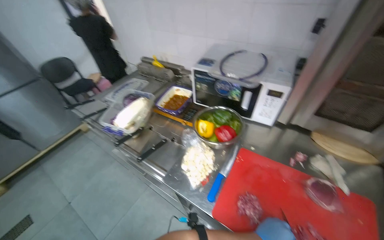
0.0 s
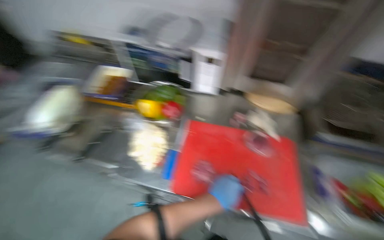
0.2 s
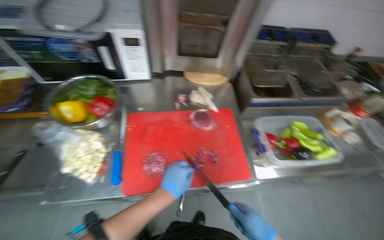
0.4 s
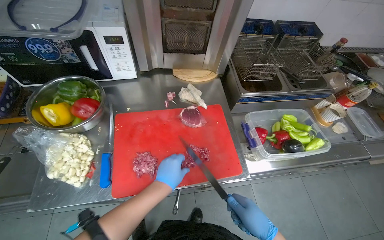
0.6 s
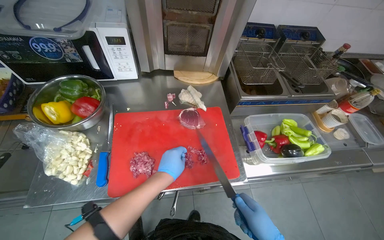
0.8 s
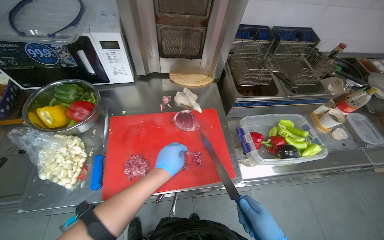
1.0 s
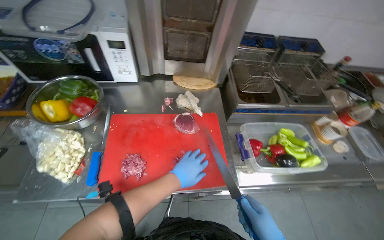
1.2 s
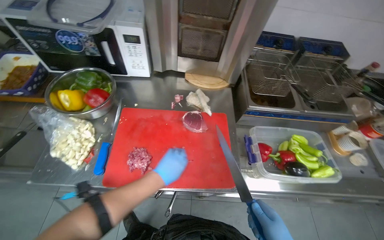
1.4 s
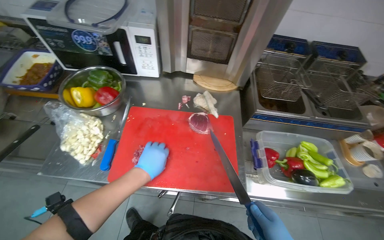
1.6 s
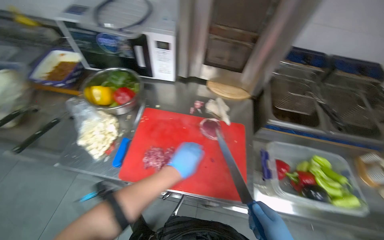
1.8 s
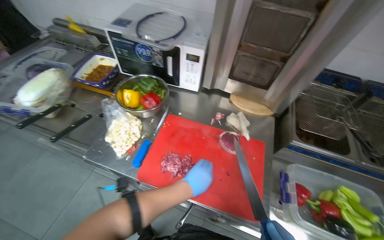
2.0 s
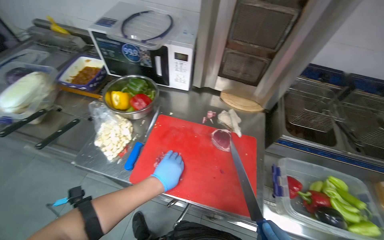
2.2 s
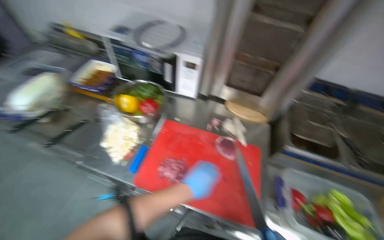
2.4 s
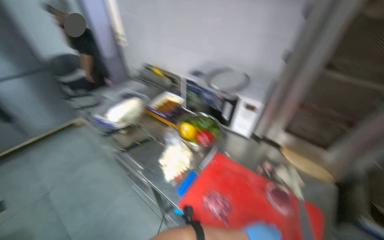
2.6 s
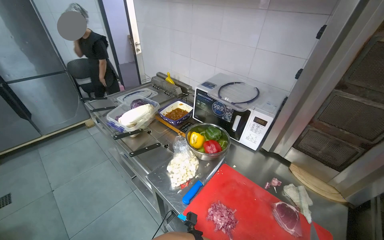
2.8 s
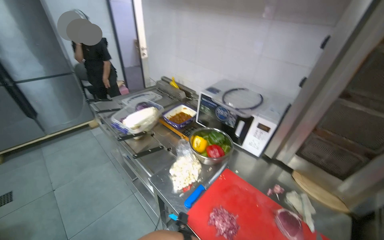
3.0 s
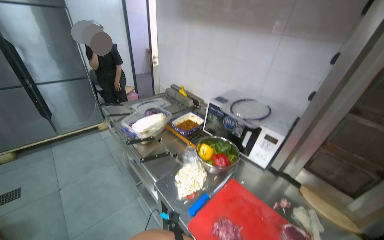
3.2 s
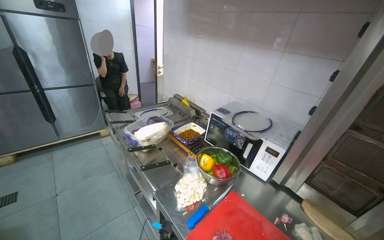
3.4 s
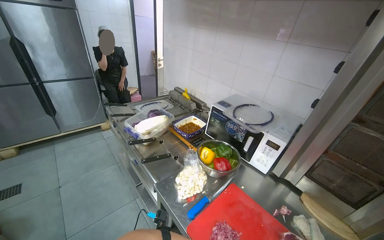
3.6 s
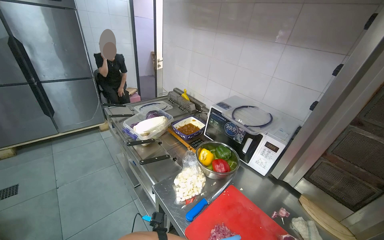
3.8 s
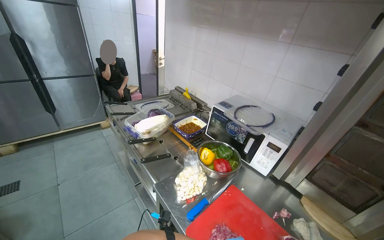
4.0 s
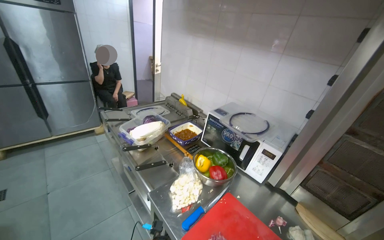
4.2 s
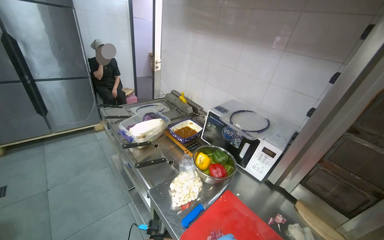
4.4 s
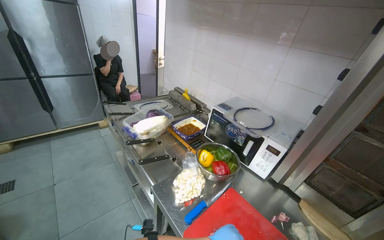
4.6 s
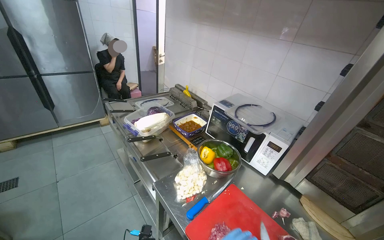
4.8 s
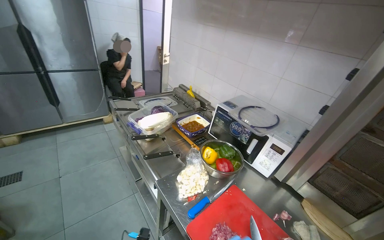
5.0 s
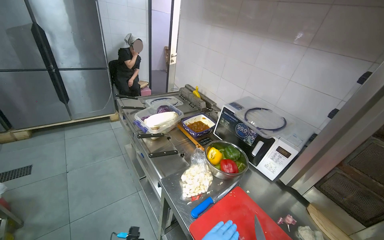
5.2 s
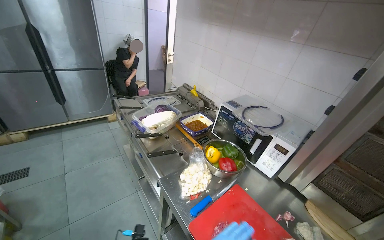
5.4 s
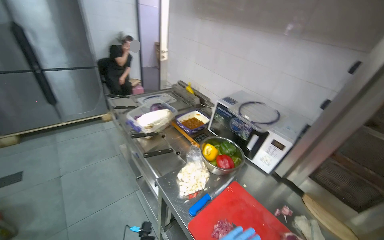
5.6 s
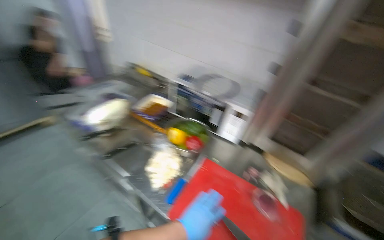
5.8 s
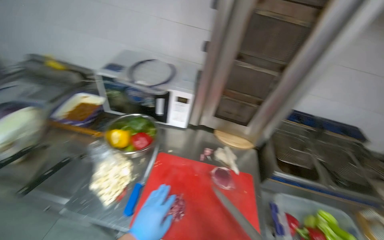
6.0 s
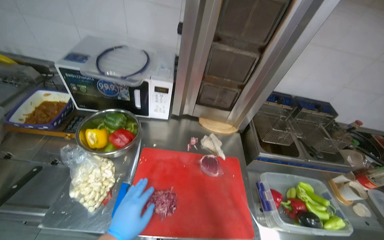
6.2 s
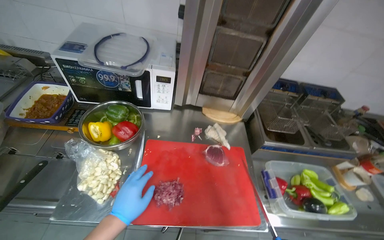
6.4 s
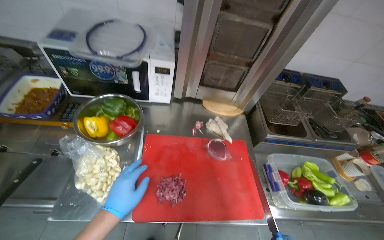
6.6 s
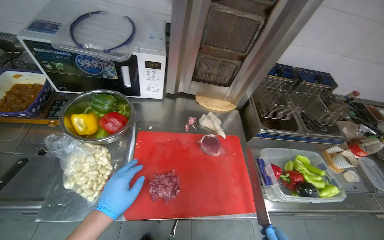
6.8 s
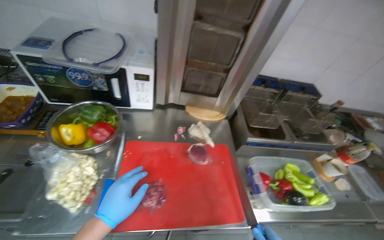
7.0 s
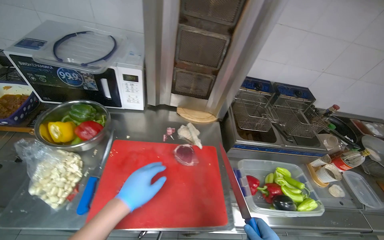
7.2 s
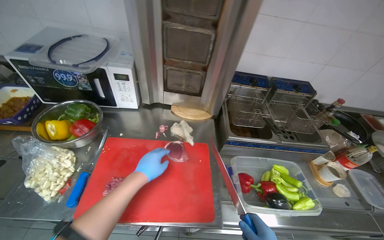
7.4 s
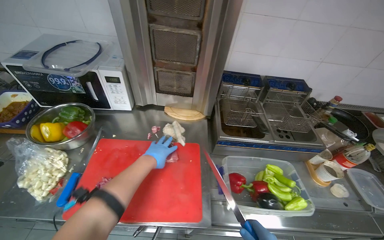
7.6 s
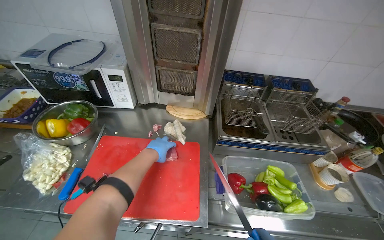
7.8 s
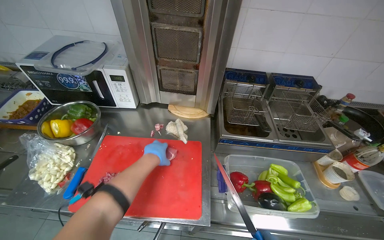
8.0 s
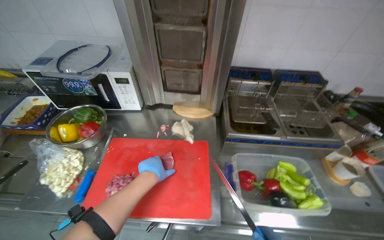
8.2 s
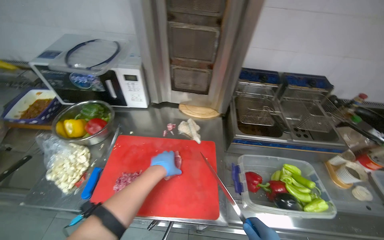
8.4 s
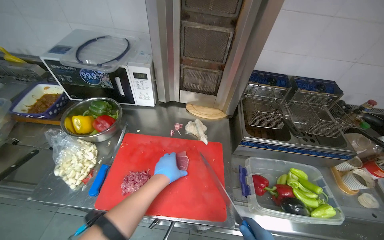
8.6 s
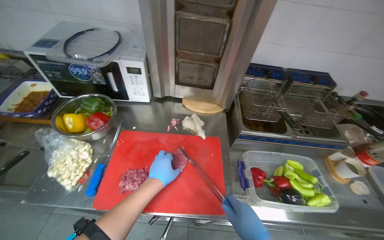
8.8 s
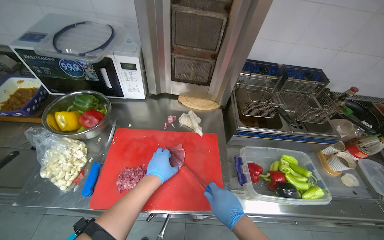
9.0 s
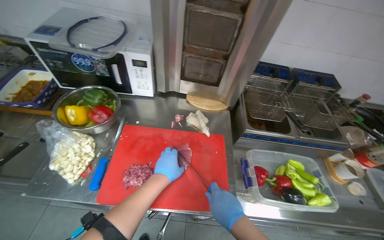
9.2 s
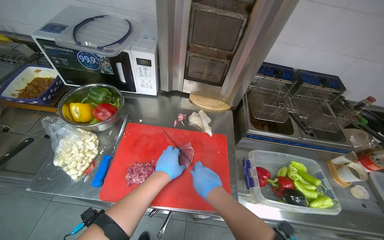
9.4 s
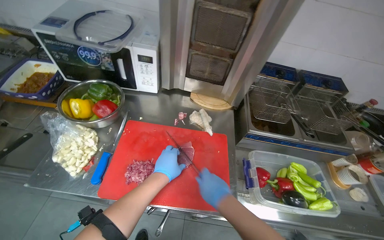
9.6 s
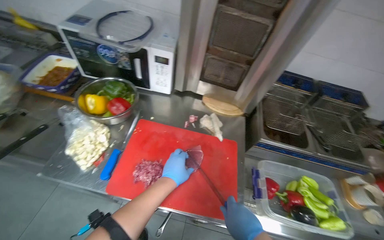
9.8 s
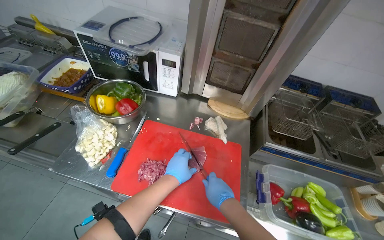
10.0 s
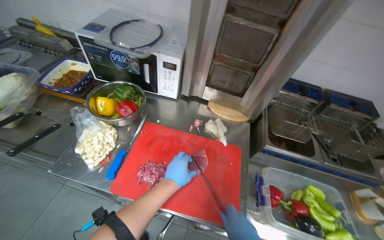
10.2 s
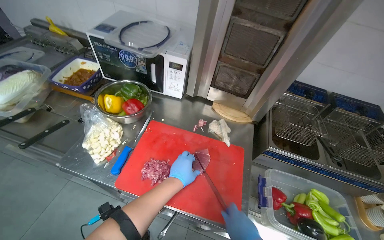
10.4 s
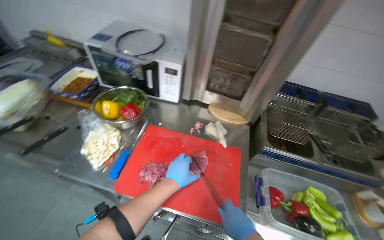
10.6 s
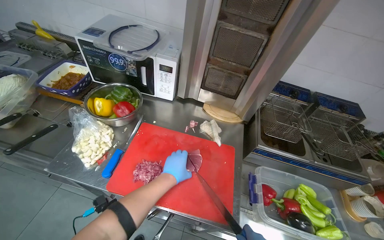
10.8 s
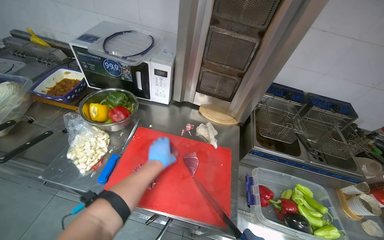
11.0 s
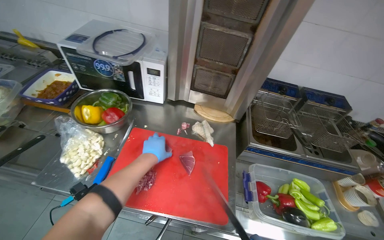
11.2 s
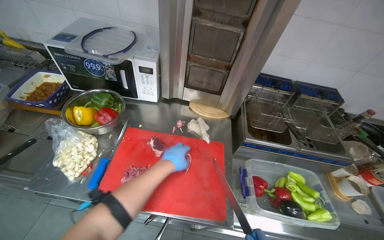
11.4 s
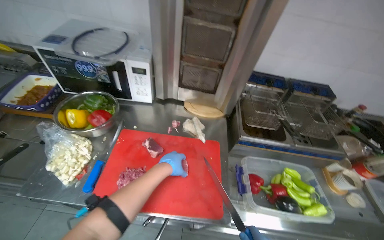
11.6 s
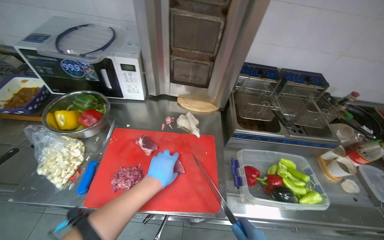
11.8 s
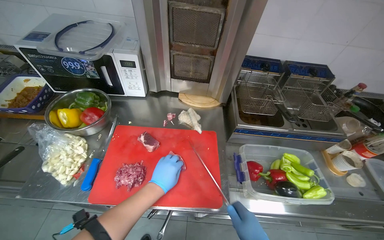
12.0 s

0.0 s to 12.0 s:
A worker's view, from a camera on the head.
Job: preparing food.
The whole recording: Slicing and dicing meat on board. The worker slices and dices meat on a red cutting board.
0.0 to 1.6 s: The wearer's head swings roughly 30 degrees to the right.
1.6 to 3.0 s: The head turns to the left by some 40 degrees. The camera pitches upward, by approximately 25 degrees.
4.4 to 6.0 s: The head turns to the right by roughly 35 degrees. The camera pitches downward, by some 15 degrees.

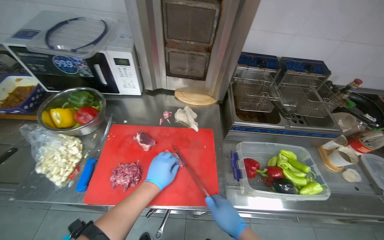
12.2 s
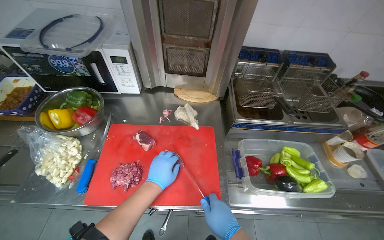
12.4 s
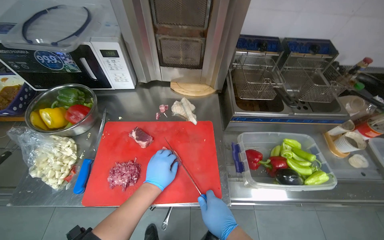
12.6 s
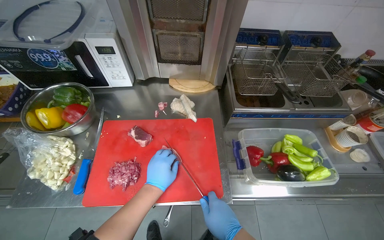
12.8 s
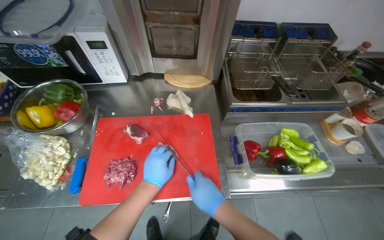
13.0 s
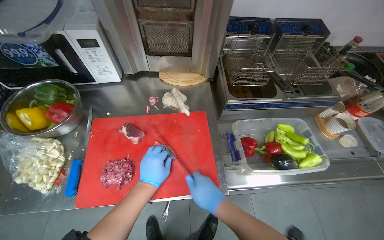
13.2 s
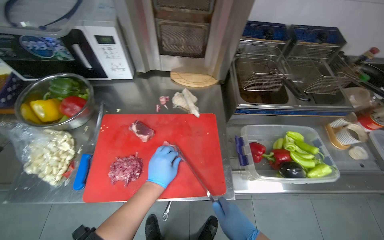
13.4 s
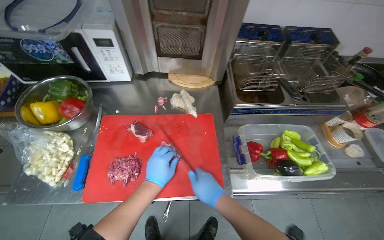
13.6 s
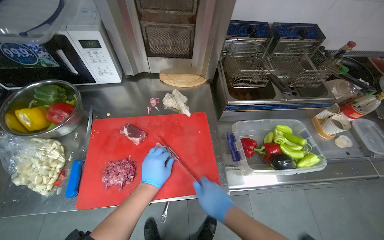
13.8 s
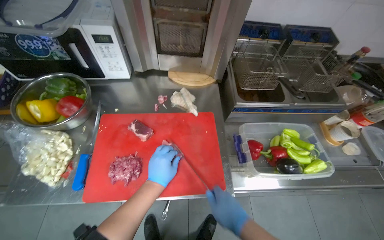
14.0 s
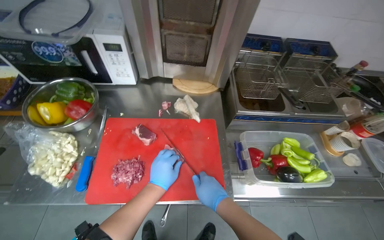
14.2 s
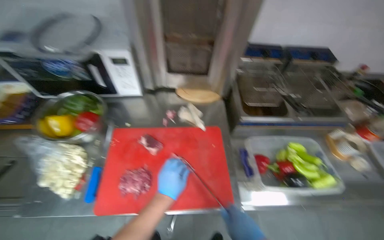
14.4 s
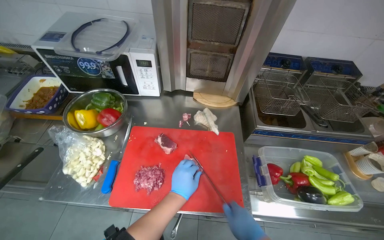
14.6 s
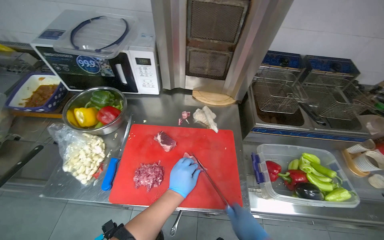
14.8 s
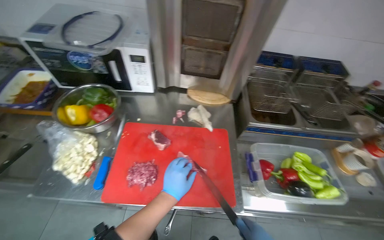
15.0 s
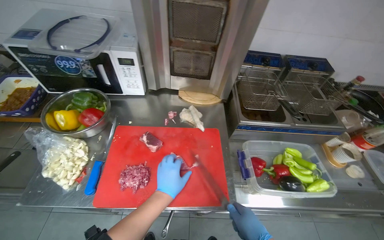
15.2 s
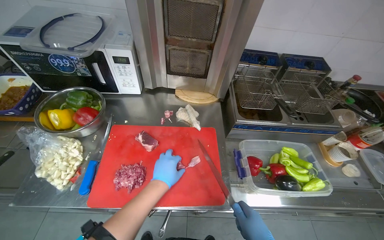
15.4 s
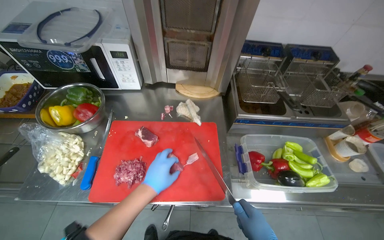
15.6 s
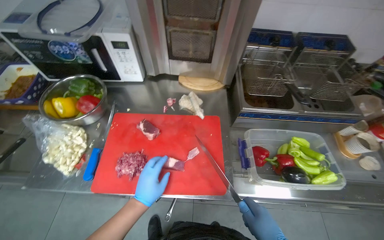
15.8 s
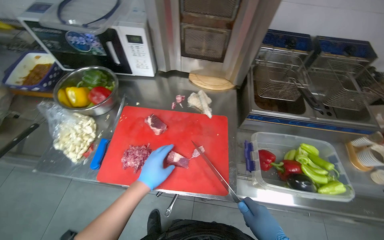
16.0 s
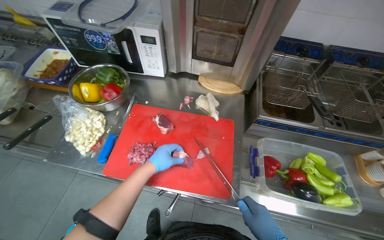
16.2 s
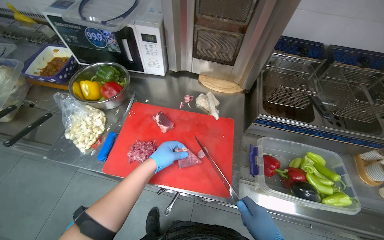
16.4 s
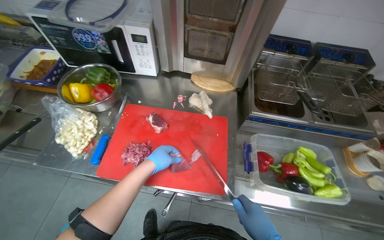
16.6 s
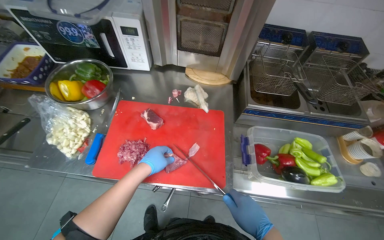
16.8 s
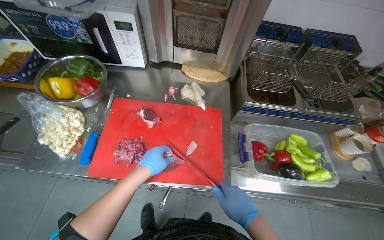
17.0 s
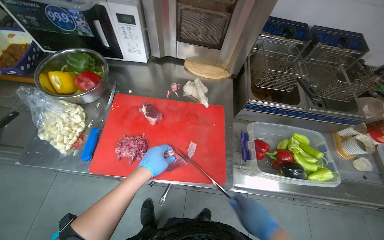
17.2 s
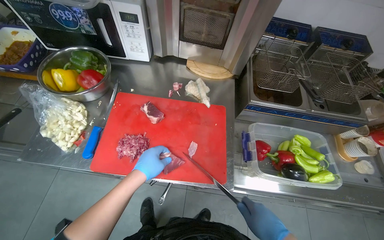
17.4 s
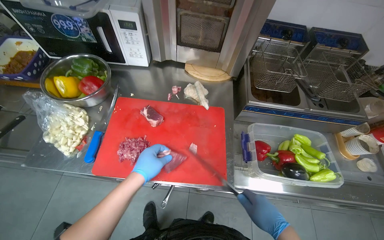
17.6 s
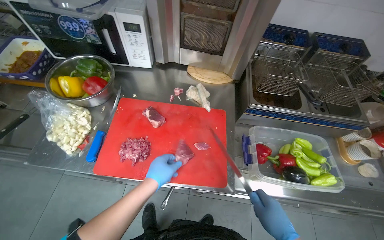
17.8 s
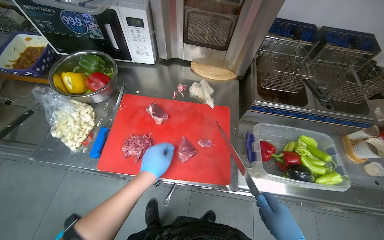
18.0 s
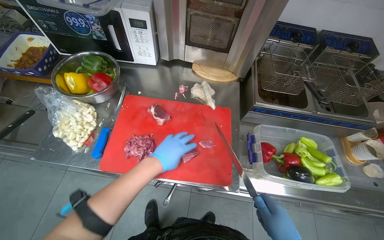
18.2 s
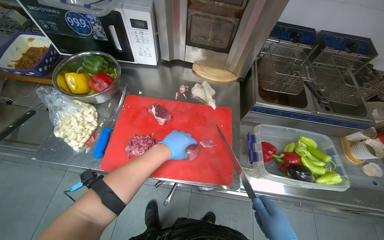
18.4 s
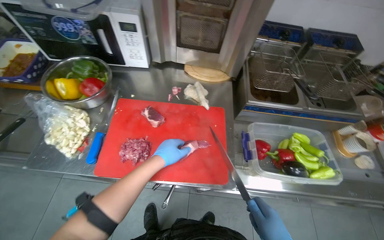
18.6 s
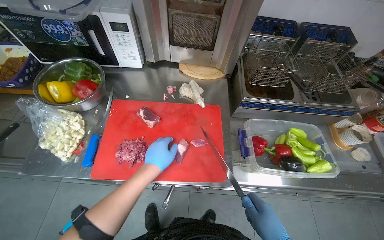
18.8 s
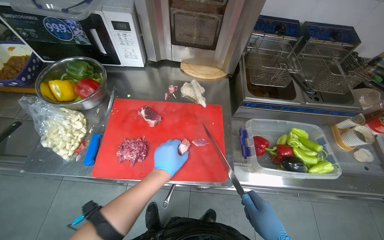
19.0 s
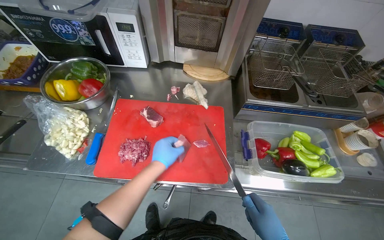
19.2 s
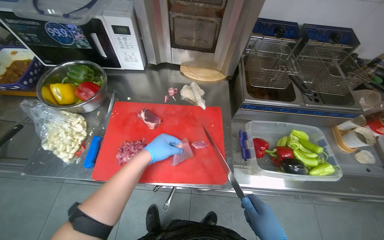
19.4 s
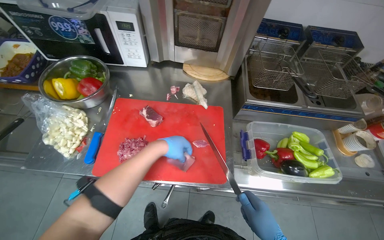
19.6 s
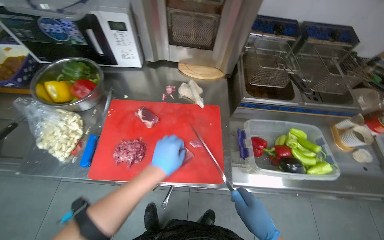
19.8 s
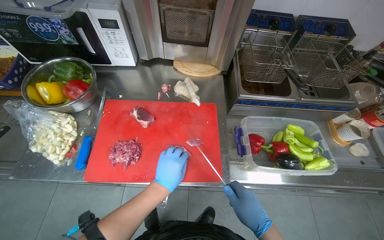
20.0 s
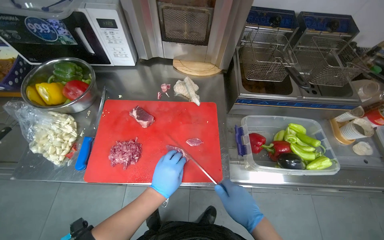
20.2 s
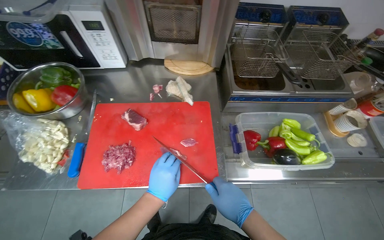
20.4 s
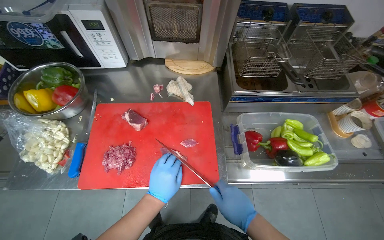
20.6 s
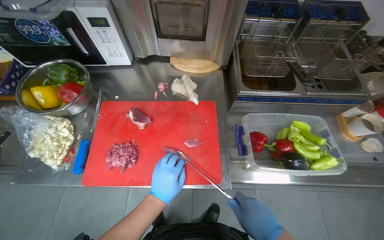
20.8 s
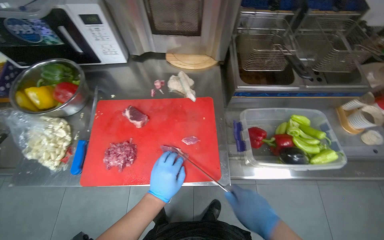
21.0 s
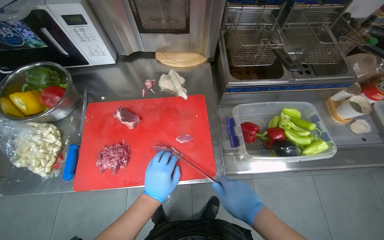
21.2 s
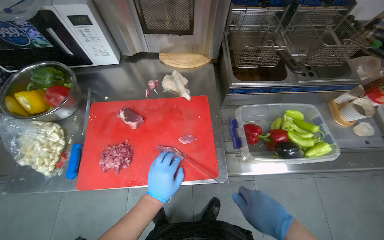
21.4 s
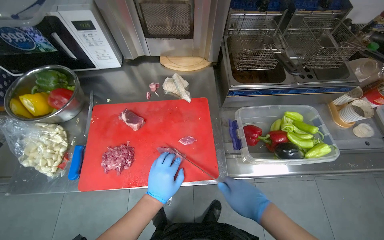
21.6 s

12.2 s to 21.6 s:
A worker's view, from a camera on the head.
Job: preparing food.
The whole recording: Slicing and dicing meat on board. The worker slices and dices meat on a red cutting board.
12.2 to 13.8 s: The hands make small movements and keep their place.
20.0 to 21.6 s: The hands make small movements and keep their place.
